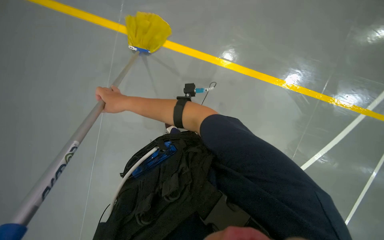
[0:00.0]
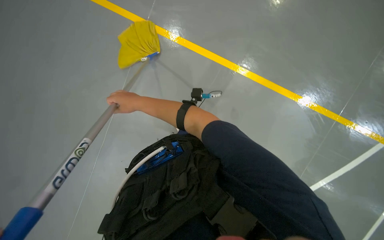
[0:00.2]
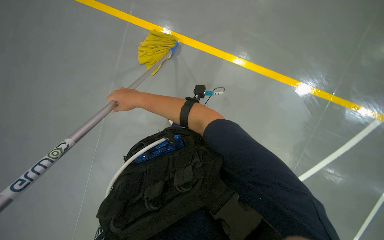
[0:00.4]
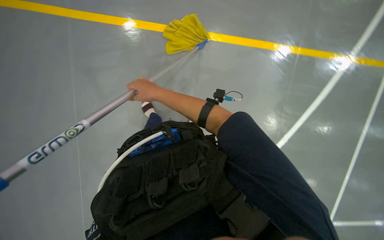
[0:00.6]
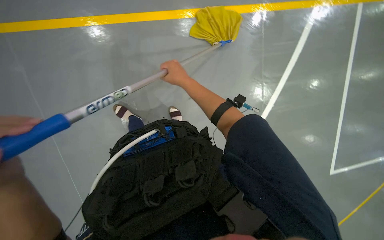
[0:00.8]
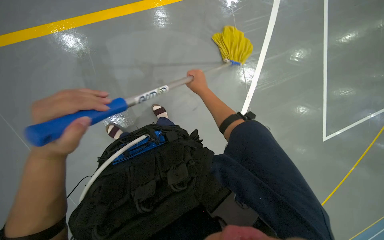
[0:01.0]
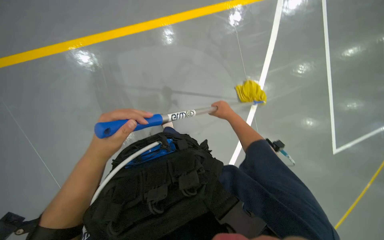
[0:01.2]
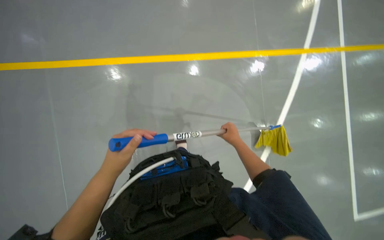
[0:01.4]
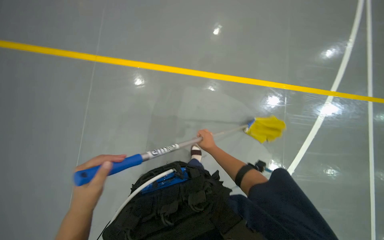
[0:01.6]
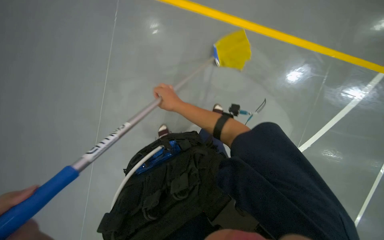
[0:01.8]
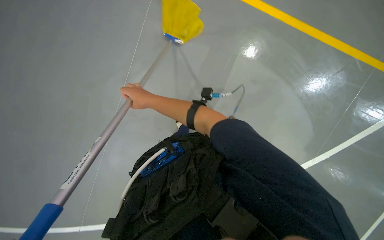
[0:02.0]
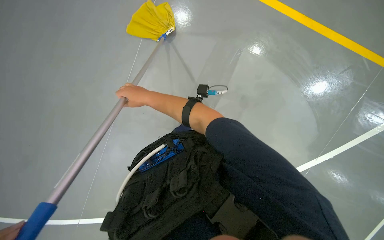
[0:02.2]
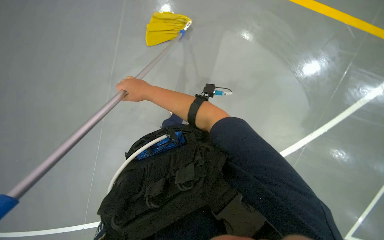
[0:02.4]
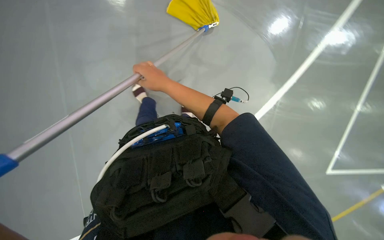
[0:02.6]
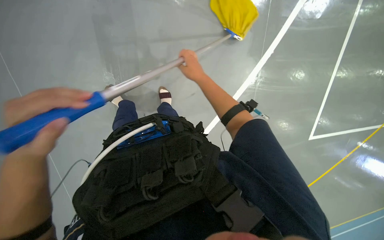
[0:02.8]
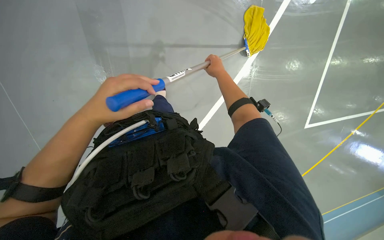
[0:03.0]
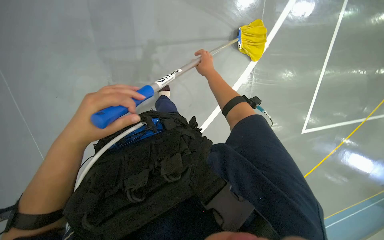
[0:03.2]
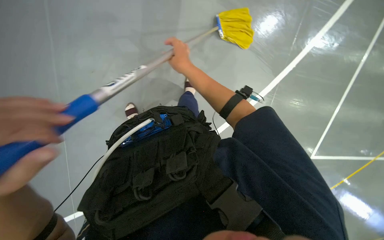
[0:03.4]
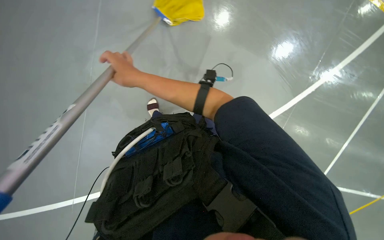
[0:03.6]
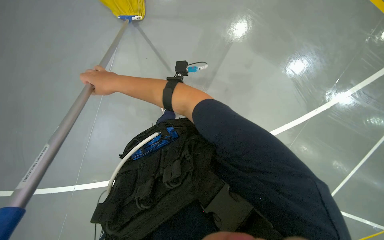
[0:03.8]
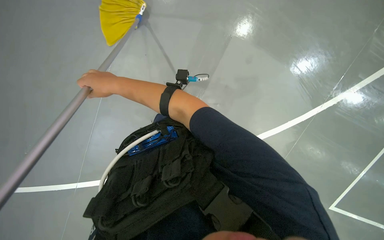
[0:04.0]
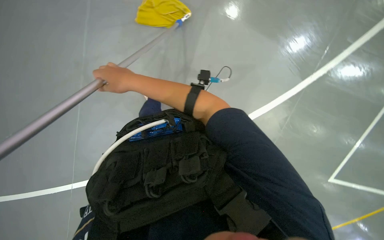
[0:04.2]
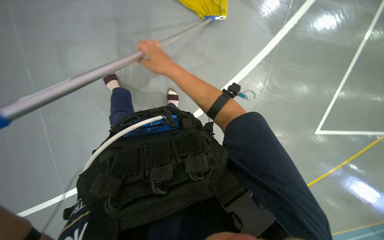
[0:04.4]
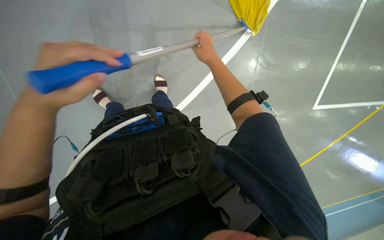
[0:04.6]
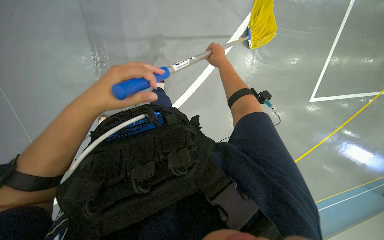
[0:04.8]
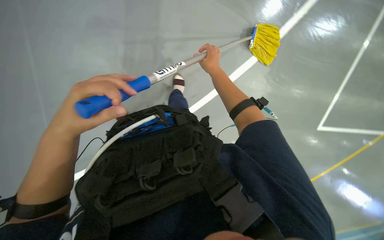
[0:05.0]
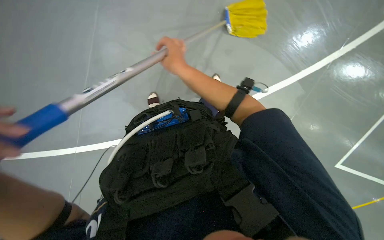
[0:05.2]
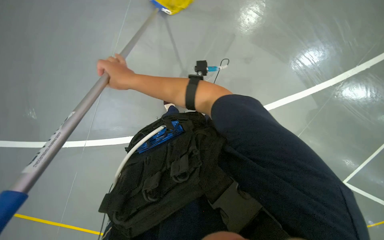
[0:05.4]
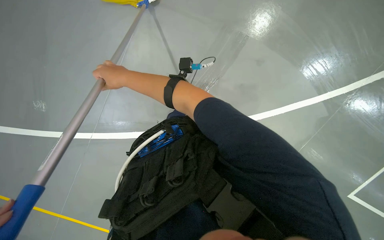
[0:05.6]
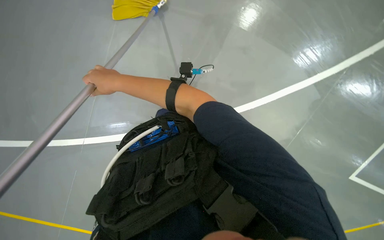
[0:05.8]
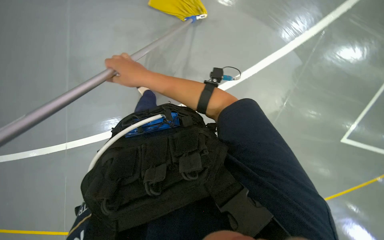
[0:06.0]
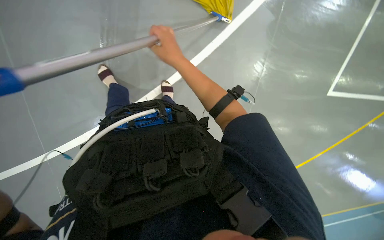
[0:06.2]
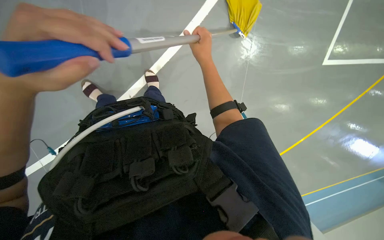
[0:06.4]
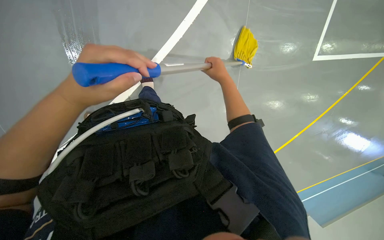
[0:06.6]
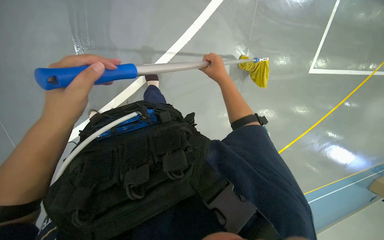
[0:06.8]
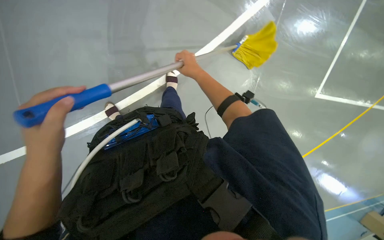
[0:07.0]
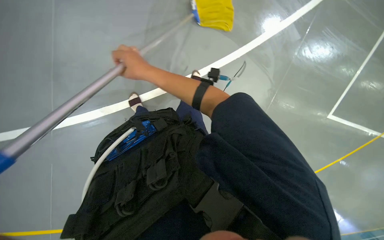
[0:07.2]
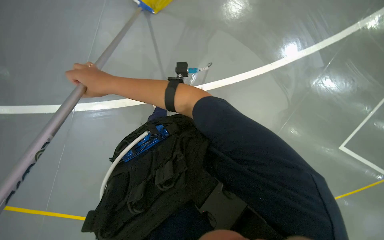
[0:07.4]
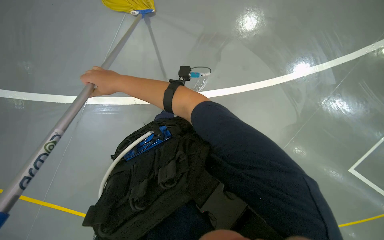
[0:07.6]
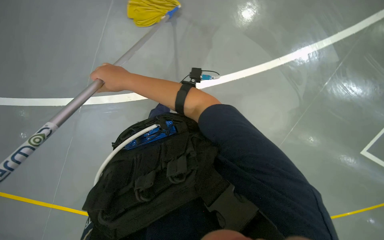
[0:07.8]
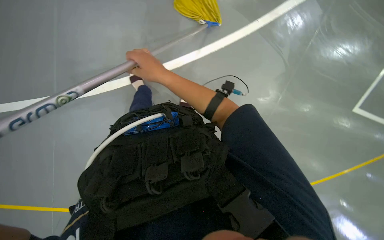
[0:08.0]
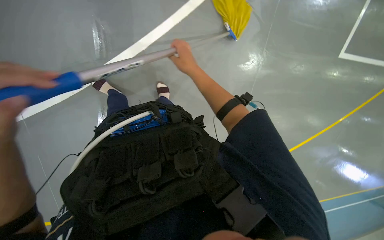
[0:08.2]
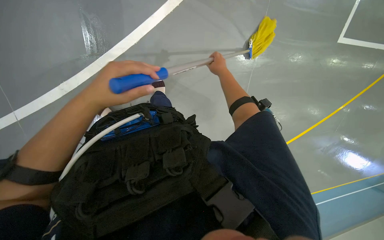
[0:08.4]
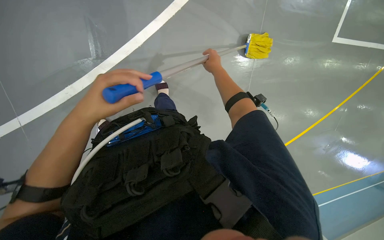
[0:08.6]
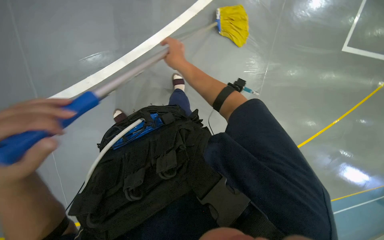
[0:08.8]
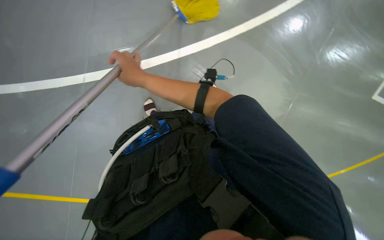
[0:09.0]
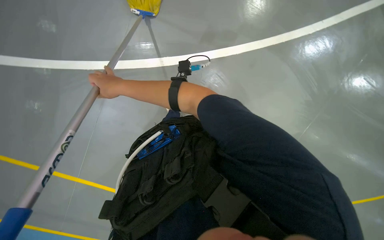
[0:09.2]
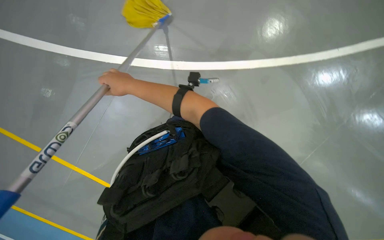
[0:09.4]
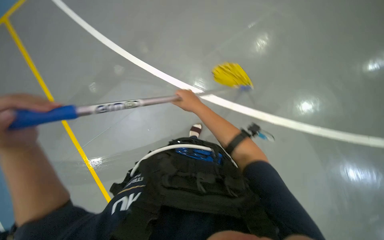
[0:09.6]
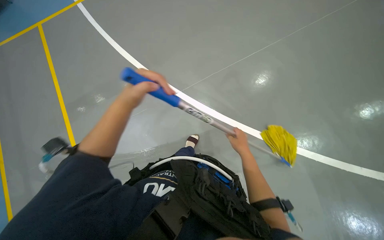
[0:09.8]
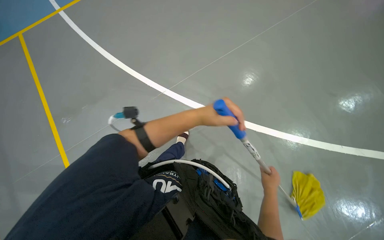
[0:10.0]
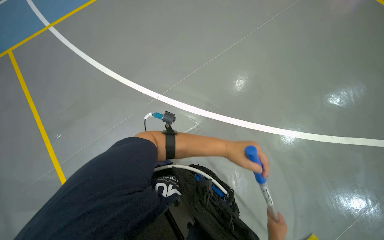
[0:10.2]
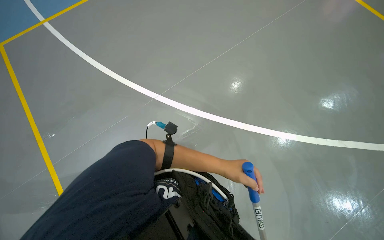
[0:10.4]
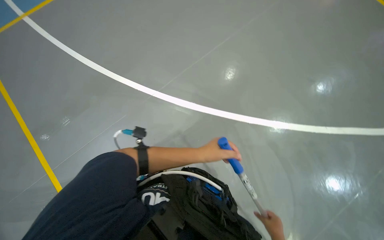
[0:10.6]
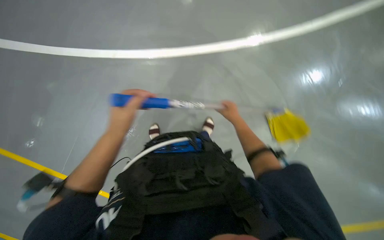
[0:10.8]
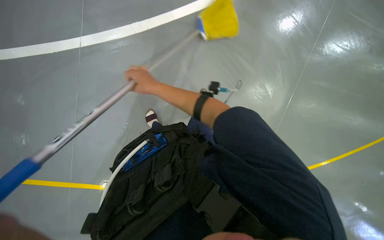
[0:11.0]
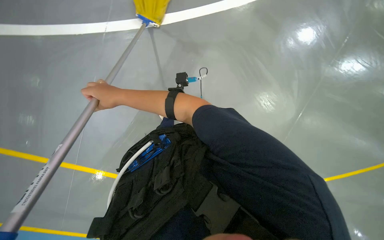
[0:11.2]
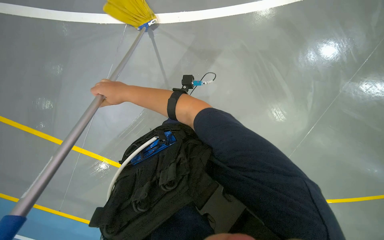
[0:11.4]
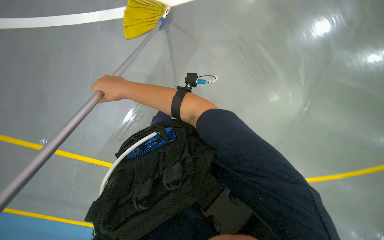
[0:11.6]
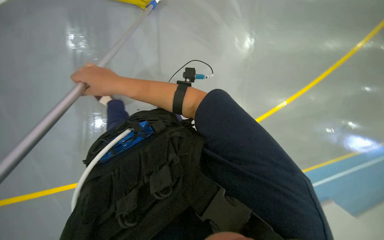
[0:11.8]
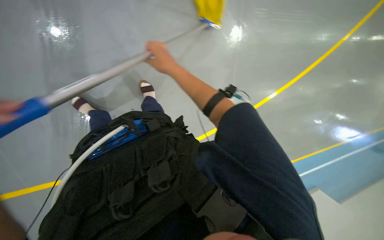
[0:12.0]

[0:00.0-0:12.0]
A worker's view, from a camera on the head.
Job: mopping floor.
The whole recording: Mopping floor. The worker mops the floor with a yellow mop, periodically rinsing and wringing it in a bucket.
0:00.0 to 0:01.6: The view tips upward by roughly 15 degrees. The right hand goes some 25 cm to the right.
0:01.6 to 0:03.0: The right hand goes roughly 25 cm up the picture.
0:03.0 to 0:04.4: The right hand shifts approximately 15 cm to the left.
0:04.4 to 0:06.0: The right hand swings left and right, roughly 30 cm each way, with 2 reversals.
0:07.6 to 0:09.0: The right hand reaches some 35 cm to the right, then returns.
0:10.4 to 0:12.0: The wearer's head swings roughly 15 degrees to the right.

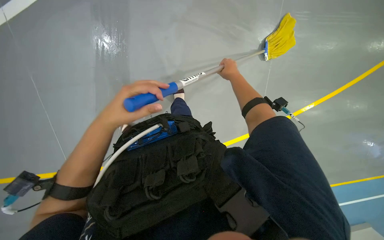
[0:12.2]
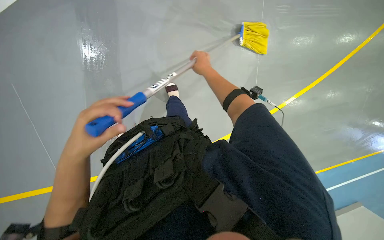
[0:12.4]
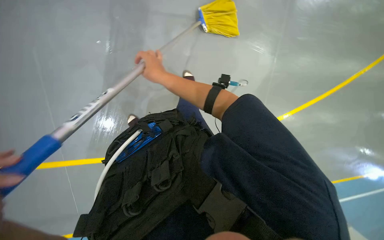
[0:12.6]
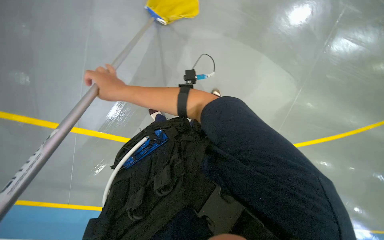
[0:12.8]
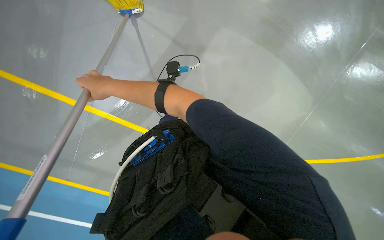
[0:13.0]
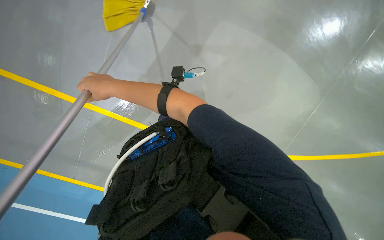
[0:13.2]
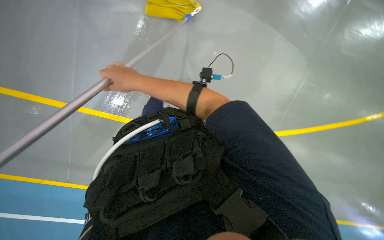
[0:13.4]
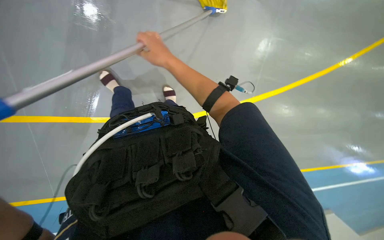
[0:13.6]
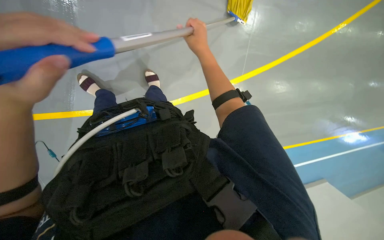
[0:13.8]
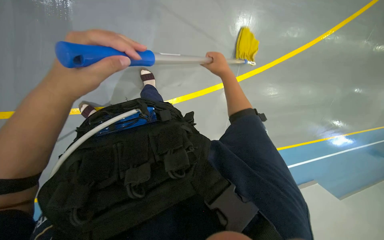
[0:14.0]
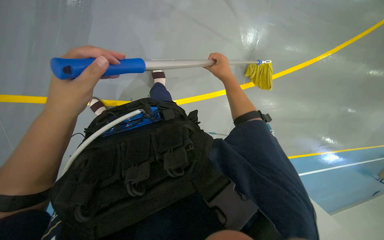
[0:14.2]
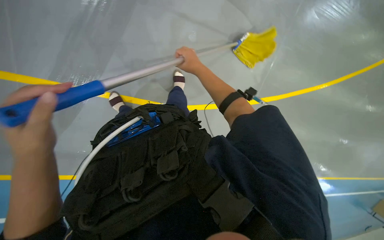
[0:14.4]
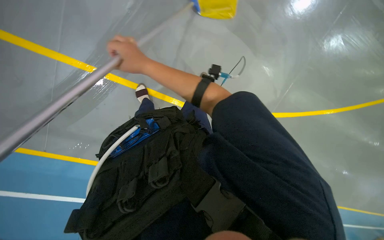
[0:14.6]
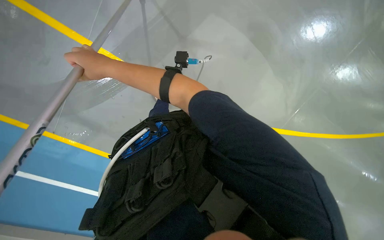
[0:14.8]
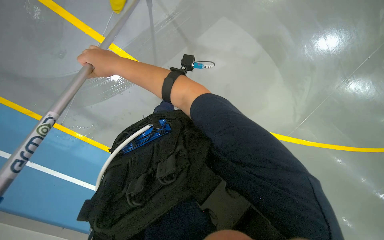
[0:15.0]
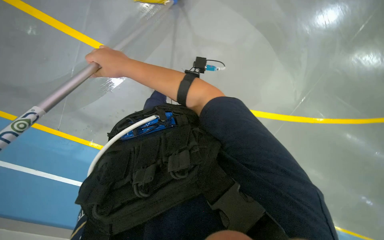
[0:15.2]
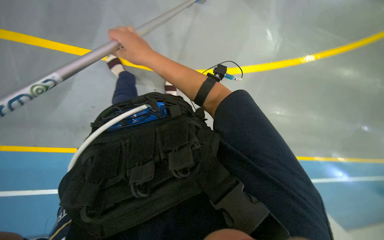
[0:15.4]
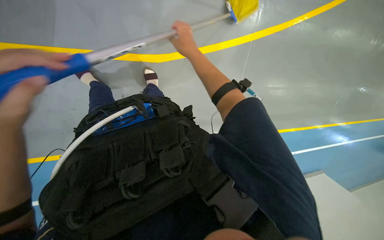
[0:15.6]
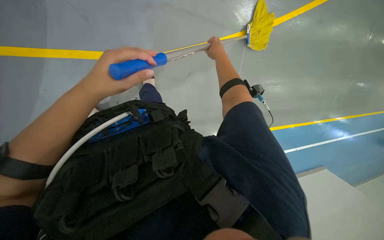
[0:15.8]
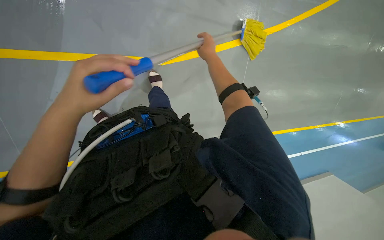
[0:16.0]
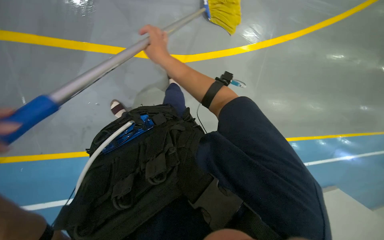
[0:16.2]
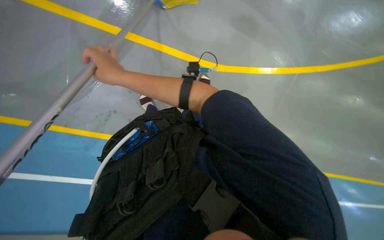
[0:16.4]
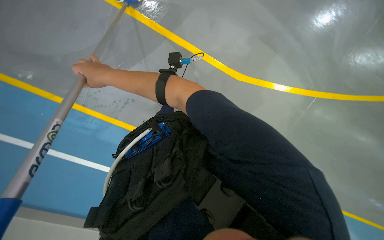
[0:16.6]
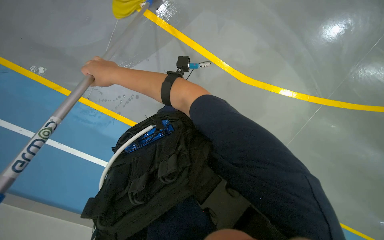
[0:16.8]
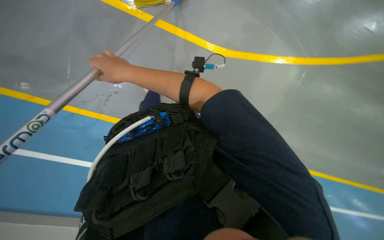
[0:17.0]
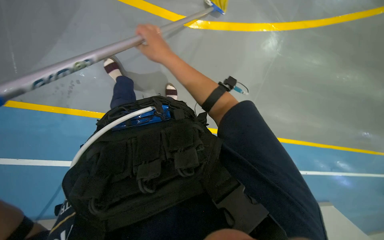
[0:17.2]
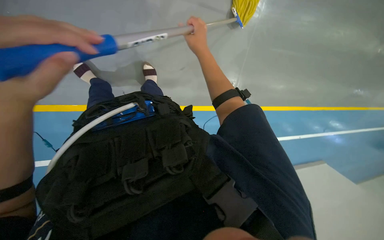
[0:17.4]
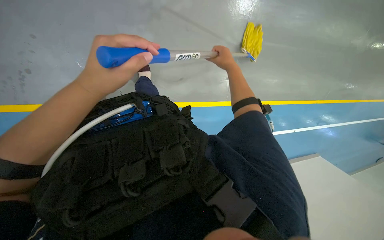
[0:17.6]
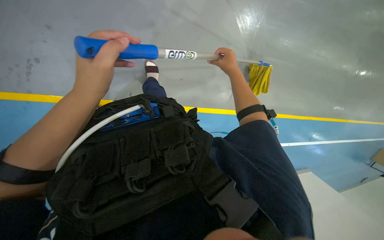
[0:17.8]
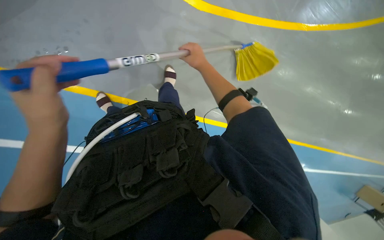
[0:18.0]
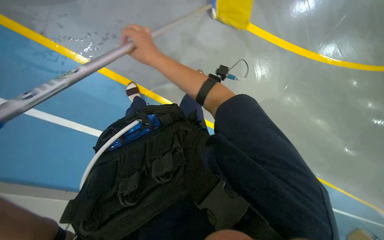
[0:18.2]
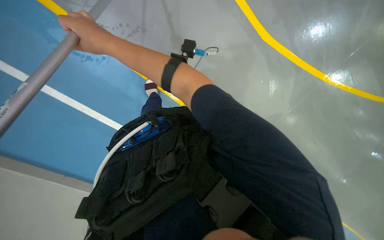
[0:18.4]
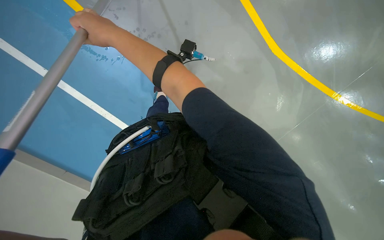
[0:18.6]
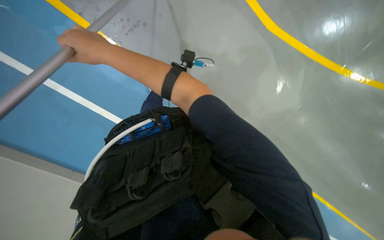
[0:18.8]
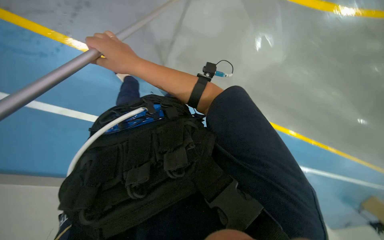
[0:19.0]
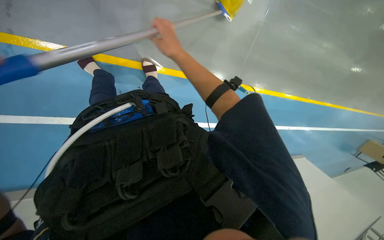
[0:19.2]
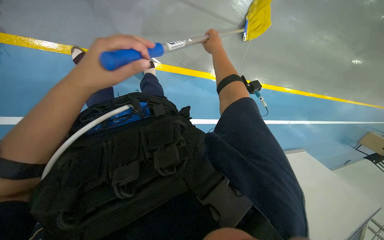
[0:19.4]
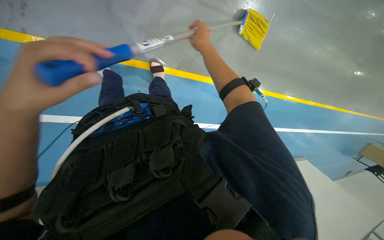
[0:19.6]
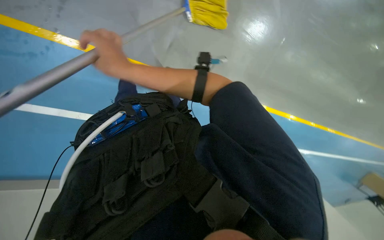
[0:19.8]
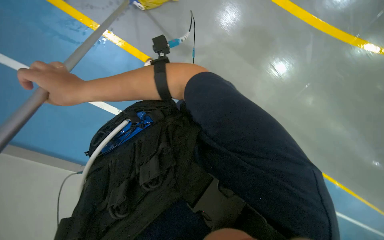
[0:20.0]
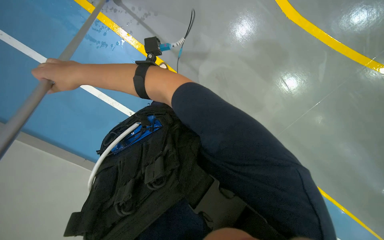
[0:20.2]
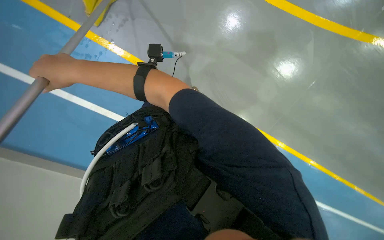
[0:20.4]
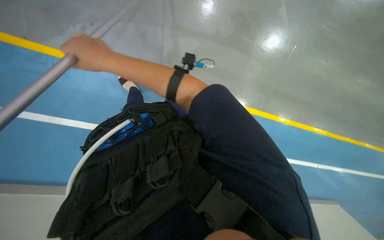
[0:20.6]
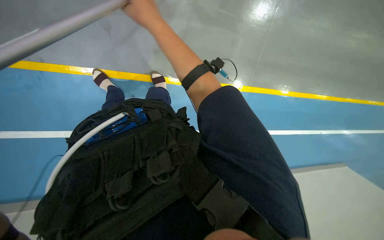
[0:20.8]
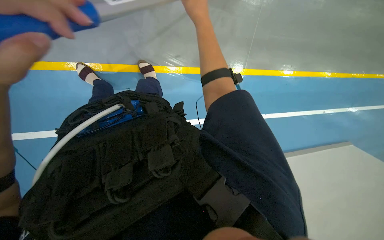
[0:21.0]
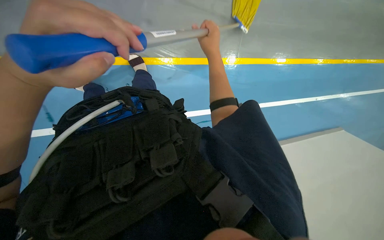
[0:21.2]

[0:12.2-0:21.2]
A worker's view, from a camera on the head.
Job: mopping floor.
The whole recording: Mopping floor. The worker mops the floor with a yellow mop, periodically rinsing and wringing it in a bucket.
0:12.2 to 0:13.8: The right hand goes to the left and returns, some 30 cm each way.
0:13.8 to 0:15.2: The right hand travels to the left, down the picture and nearer to the camera by about 25 cm.
0:15.2 to 0:16.6: The right hand moves roughly 30 cm to the right and comes back.
